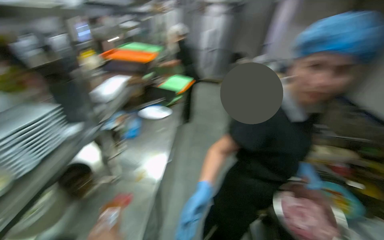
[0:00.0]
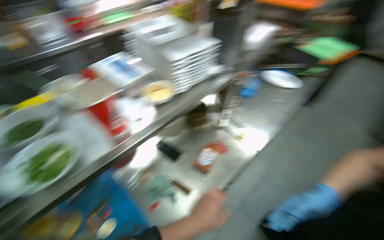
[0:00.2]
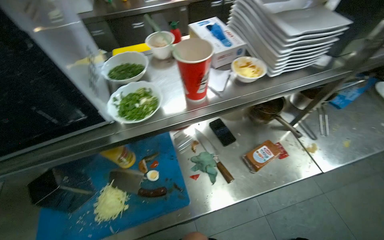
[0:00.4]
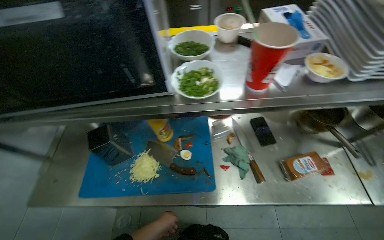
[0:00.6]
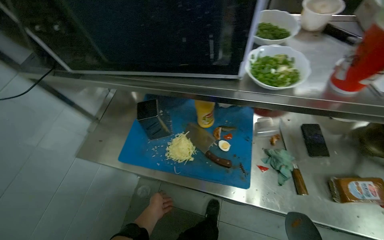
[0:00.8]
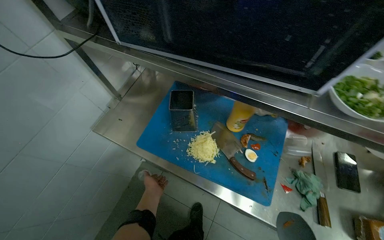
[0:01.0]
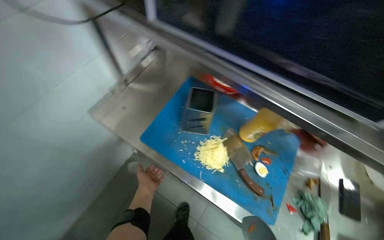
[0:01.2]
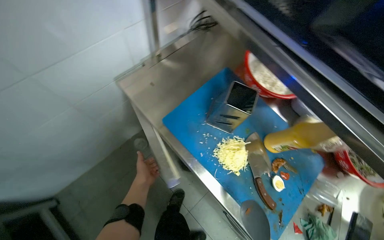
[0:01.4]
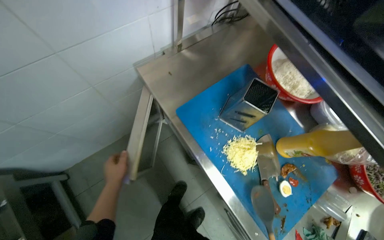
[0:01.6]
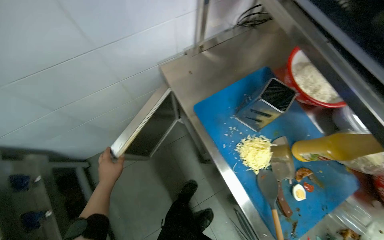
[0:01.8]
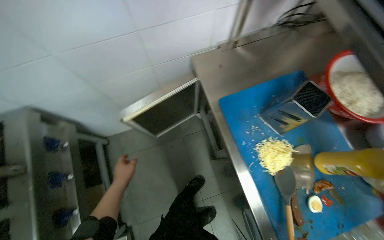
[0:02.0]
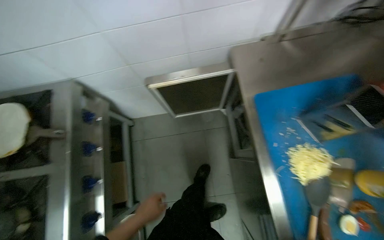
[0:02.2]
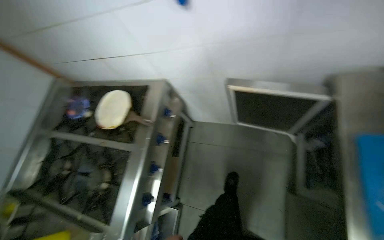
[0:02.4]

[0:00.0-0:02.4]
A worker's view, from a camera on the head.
Job: cooking food.
The whole recording: Pressing tortilla onto mixture in pan. The worker places a tortilla on top of the cooked mixture in the pan and presses it down with a spatula.
0:00.0 to 0:01.2: The camera travels roughly 50 cm. The wearer looks approximately 105 degrees further to the left. The wearer looks about 30 degrees further downward.
0:01.2 to 0:02.4: The wearer's head swings some 75 degrees to the left.
